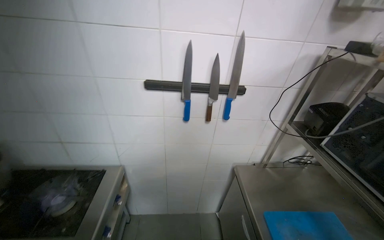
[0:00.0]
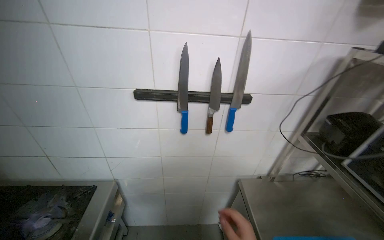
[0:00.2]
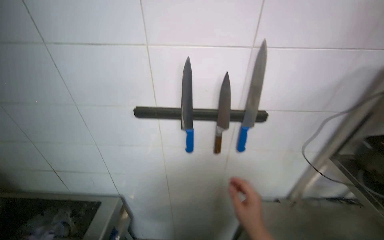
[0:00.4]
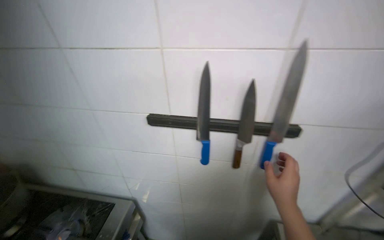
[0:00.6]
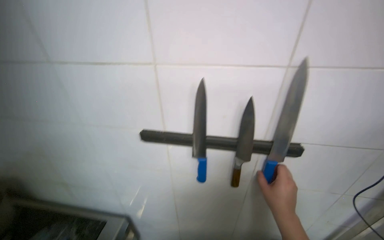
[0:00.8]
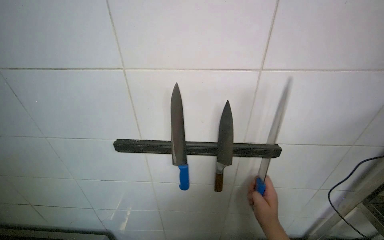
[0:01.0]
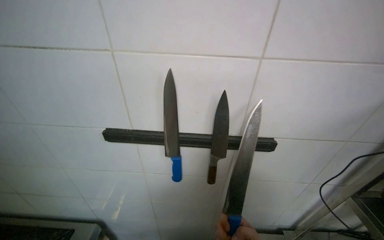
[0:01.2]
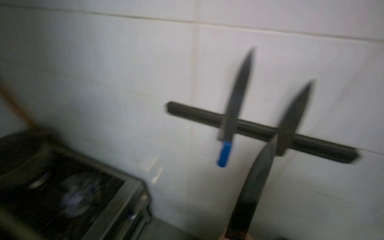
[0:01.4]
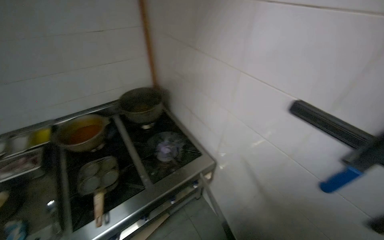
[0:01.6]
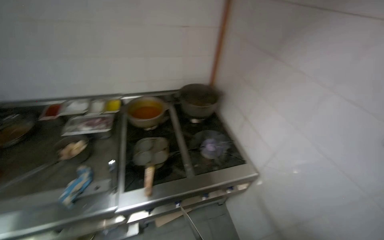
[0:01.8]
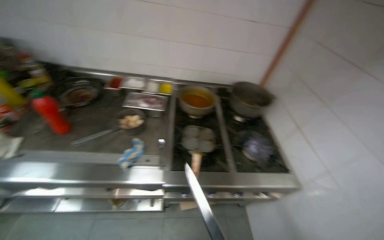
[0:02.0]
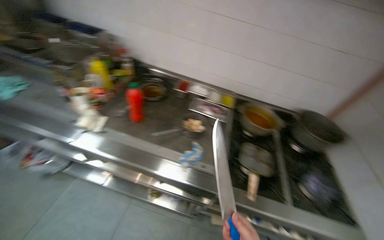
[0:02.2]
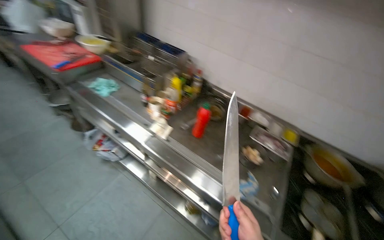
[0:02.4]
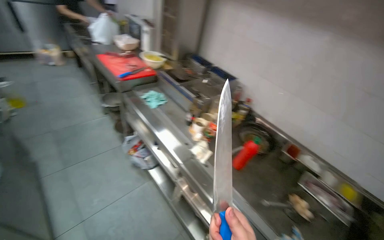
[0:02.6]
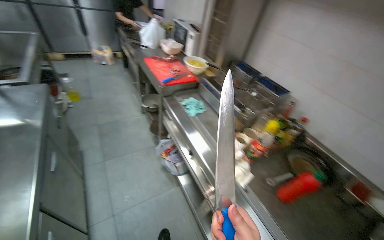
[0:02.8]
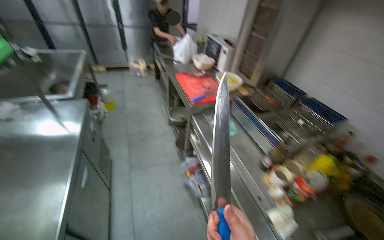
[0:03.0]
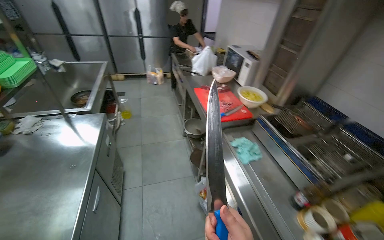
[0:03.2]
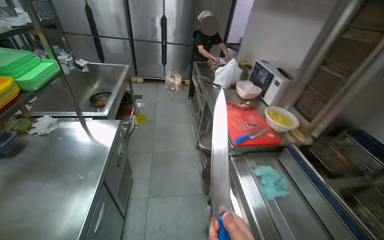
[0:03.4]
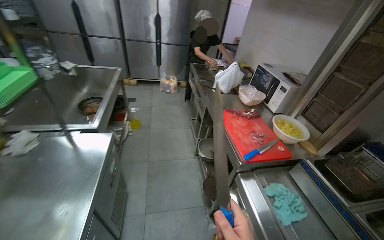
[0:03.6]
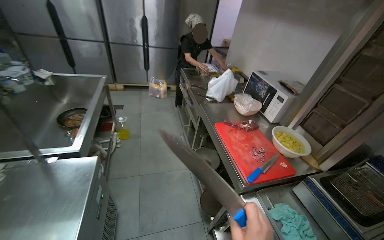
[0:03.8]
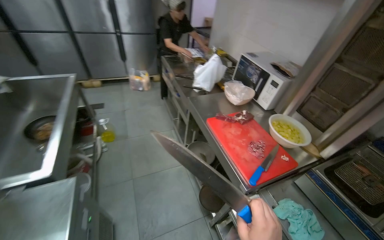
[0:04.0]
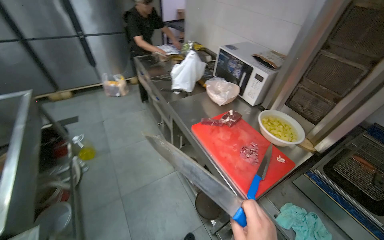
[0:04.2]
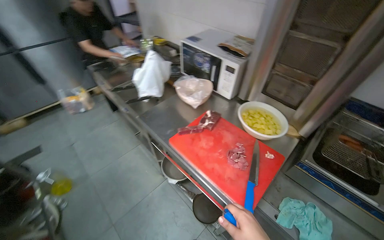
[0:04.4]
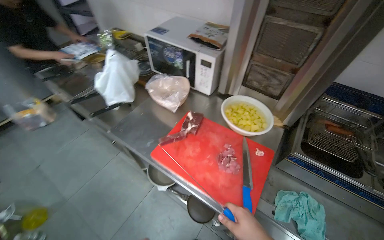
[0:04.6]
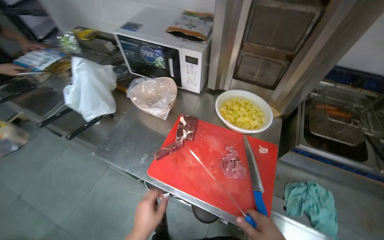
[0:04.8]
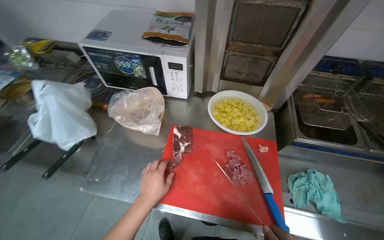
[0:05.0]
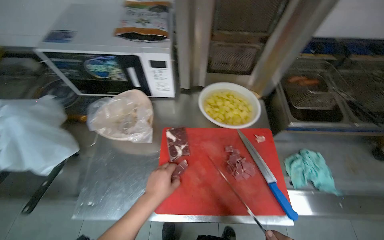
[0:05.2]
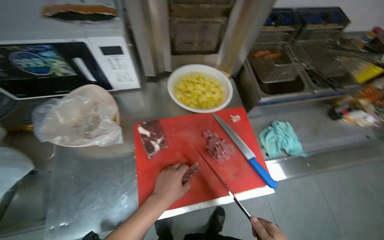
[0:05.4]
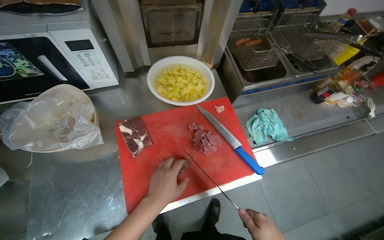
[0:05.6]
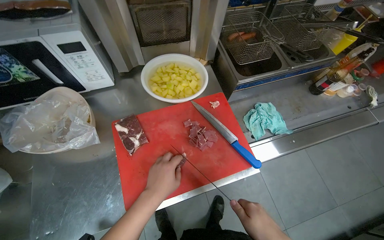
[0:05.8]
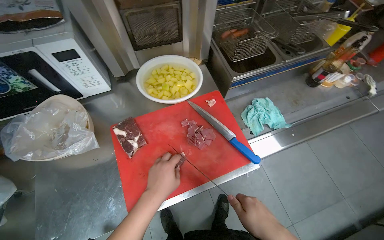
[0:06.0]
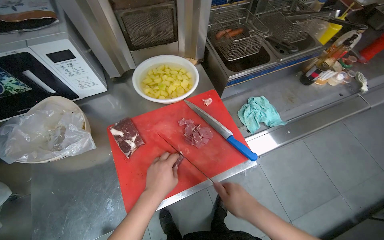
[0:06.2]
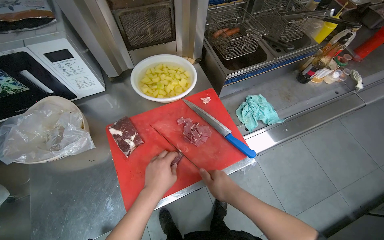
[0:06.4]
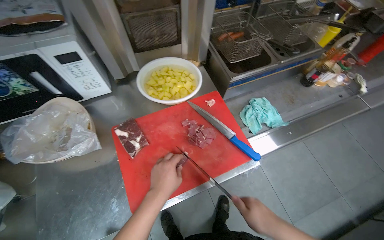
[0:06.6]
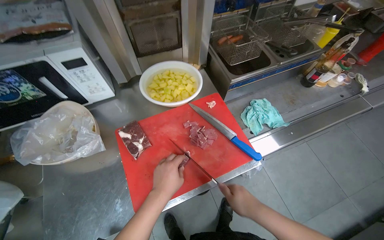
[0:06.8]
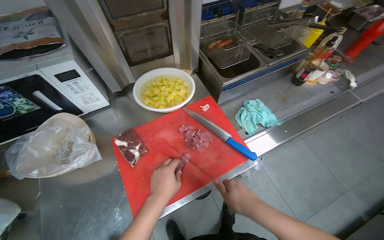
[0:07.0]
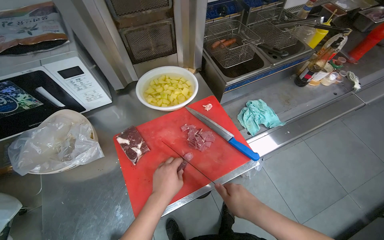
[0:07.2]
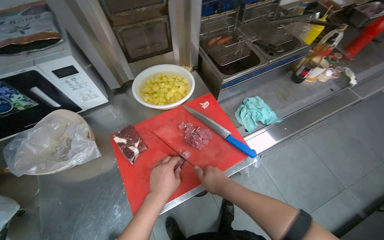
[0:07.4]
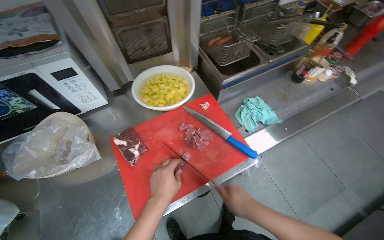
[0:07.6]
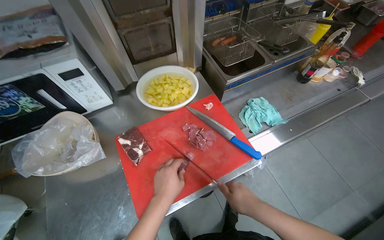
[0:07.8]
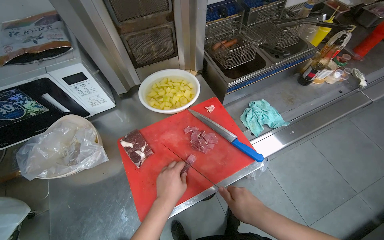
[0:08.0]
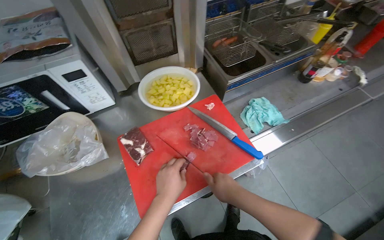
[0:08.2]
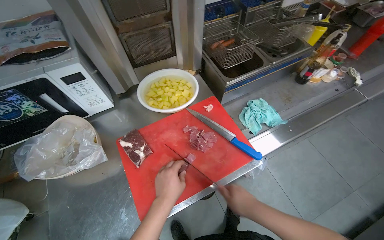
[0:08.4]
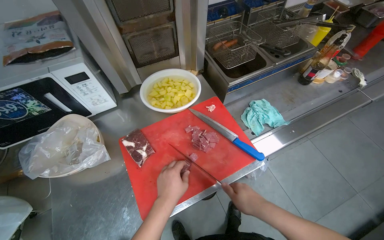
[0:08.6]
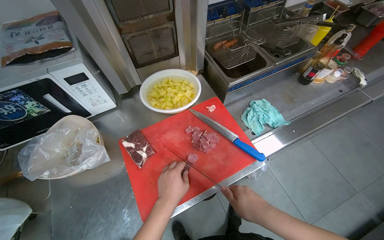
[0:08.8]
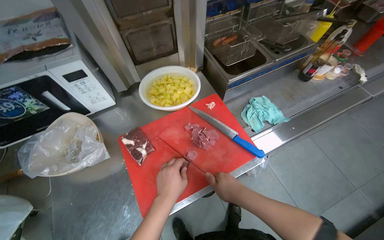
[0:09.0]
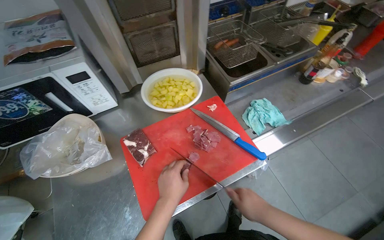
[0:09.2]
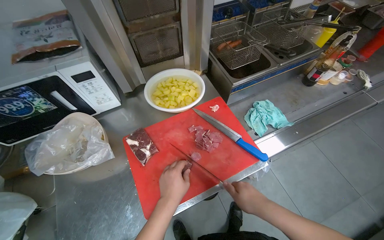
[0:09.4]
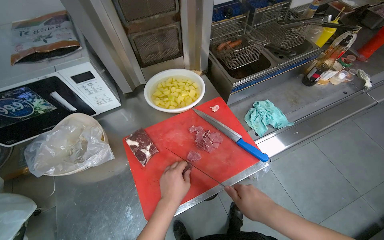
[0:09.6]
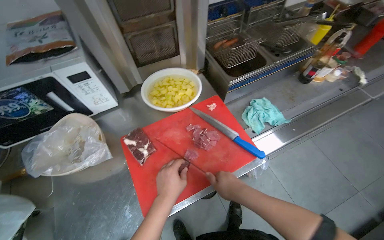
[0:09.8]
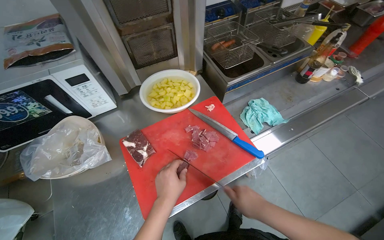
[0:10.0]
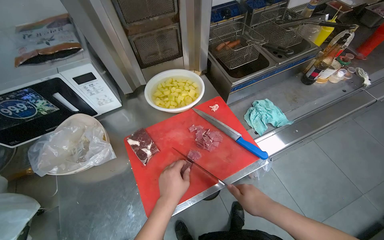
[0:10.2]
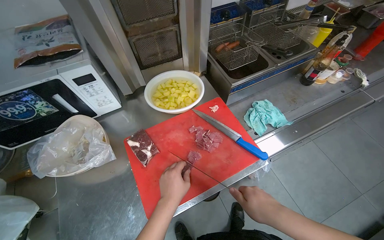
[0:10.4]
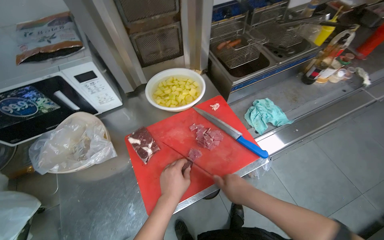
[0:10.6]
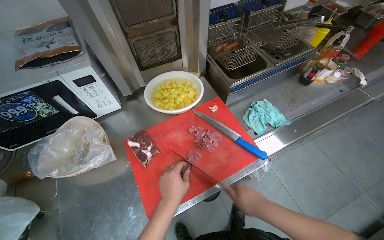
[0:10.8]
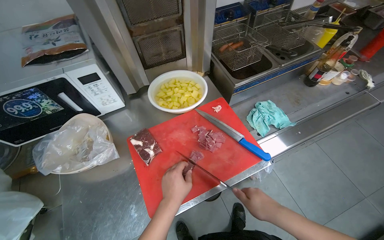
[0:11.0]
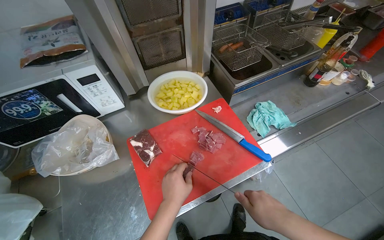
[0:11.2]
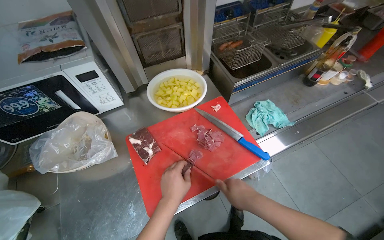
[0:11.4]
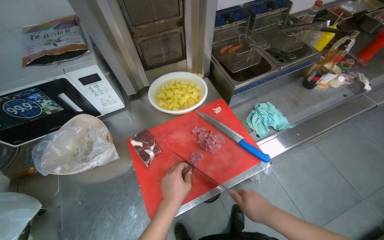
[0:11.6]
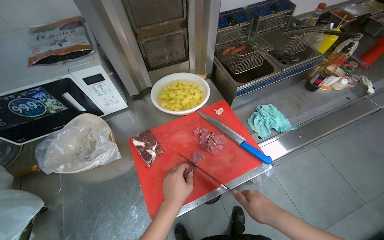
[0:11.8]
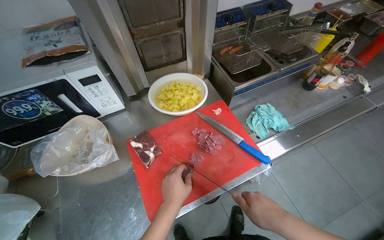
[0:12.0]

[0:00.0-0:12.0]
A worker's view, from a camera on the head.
Job: preparing food.
The whole recording: Cutting meat on chopping board. The worker cuts pieces of meat on a red chopping board with a knife.
0:00.0 to 0:01.6: The wearer looks roughly 60 degrees further to the left.
0:01.6 to 0:03.0: The wearer moves approximately 1 m. The head turns to the left by some 105 degrees. The view tips upward by about 15 degrees.
0:03.0 to 0:04.4: The wearer moves some 1 m. The head rotates roughly 25 degrees to the right.
0:04.4 to 0:06.0: The head turns to the right by roughly 65 degrees. The wearer looks approximately 20 degrees further downward.
0:06.0 to 0:07.6: The right hand swings left and right, some 10 cm each way, with 2 reversals.
0:07.6 to 0:12.0: The hands are busy where they are.

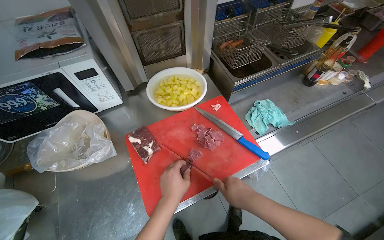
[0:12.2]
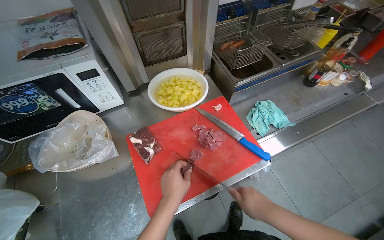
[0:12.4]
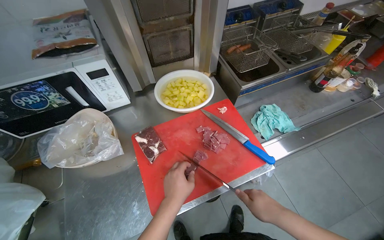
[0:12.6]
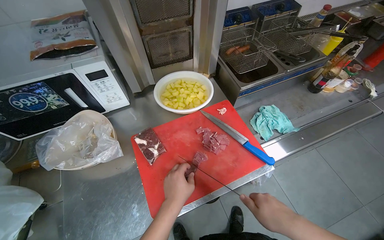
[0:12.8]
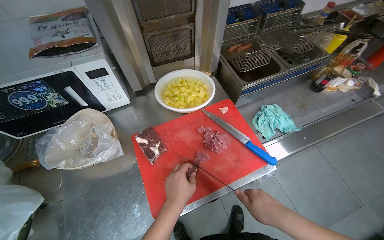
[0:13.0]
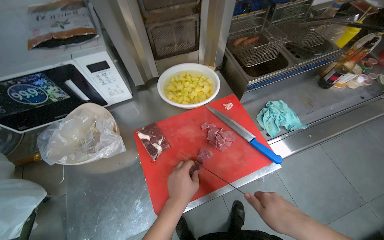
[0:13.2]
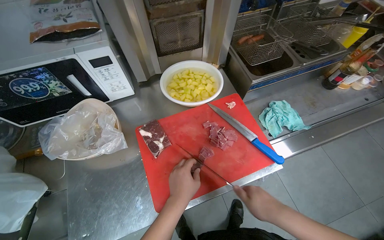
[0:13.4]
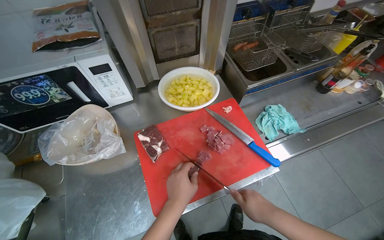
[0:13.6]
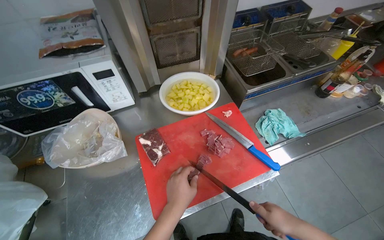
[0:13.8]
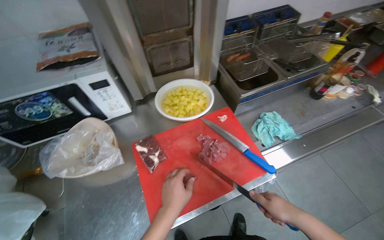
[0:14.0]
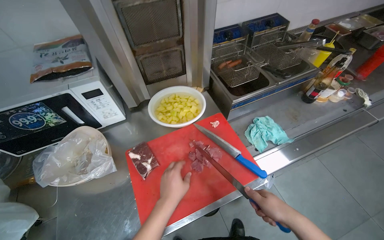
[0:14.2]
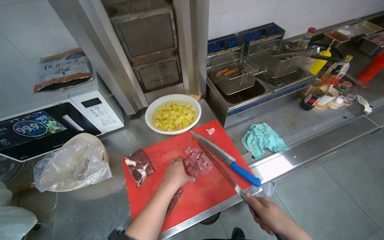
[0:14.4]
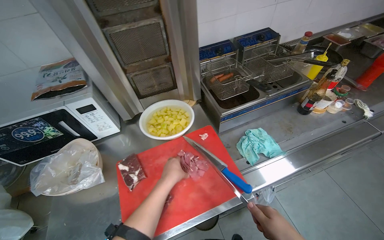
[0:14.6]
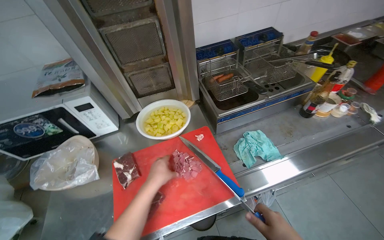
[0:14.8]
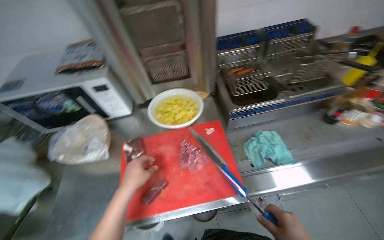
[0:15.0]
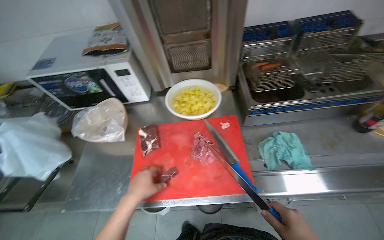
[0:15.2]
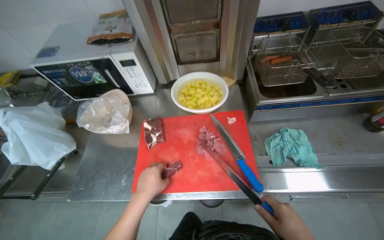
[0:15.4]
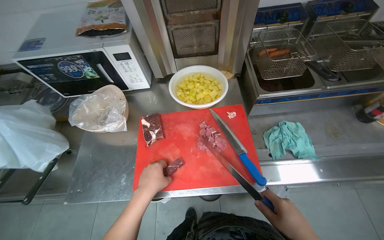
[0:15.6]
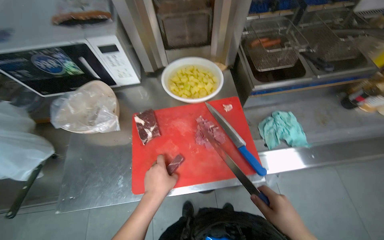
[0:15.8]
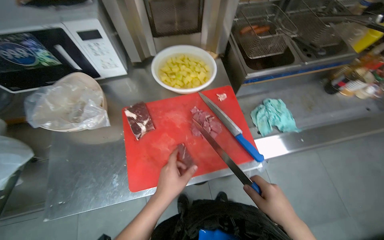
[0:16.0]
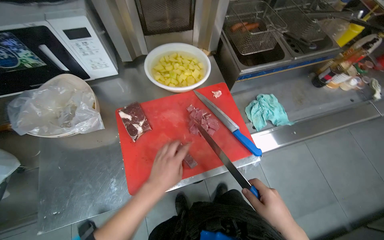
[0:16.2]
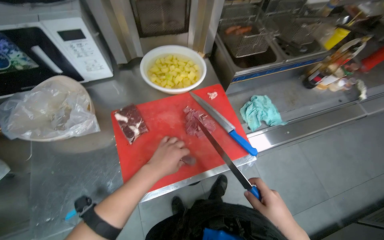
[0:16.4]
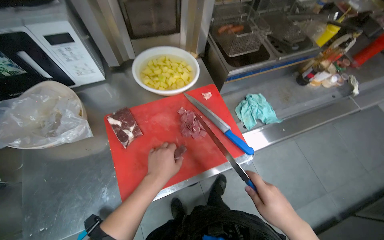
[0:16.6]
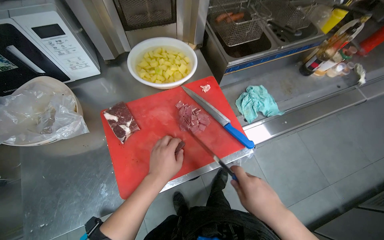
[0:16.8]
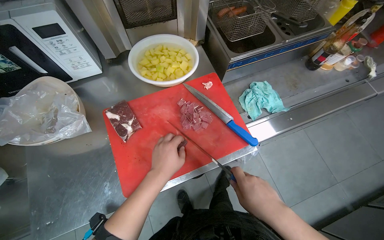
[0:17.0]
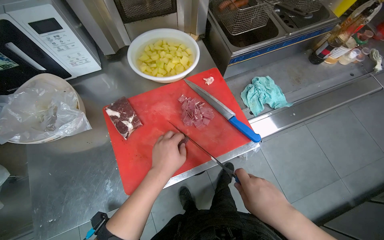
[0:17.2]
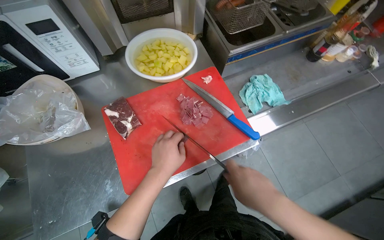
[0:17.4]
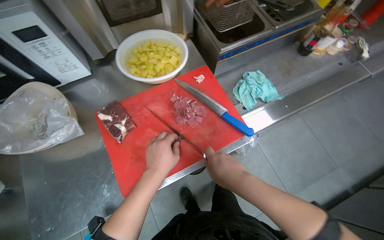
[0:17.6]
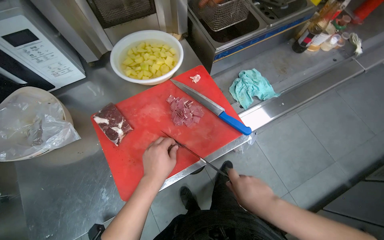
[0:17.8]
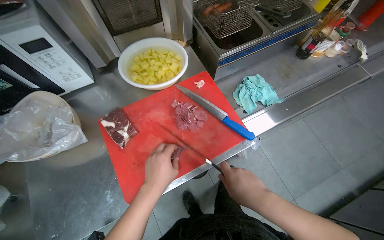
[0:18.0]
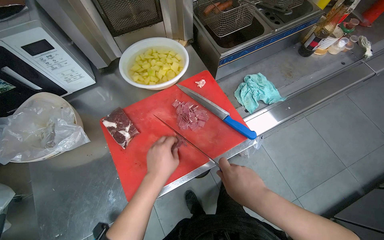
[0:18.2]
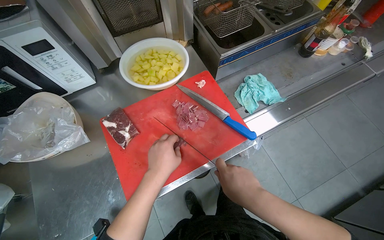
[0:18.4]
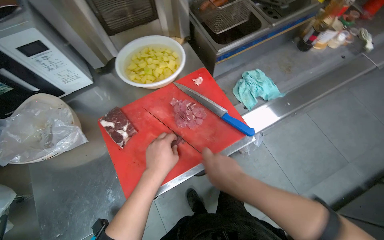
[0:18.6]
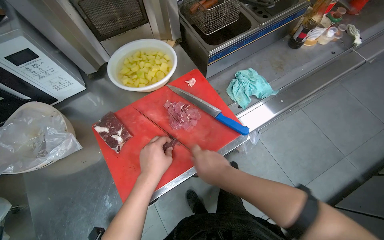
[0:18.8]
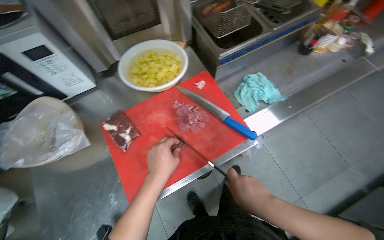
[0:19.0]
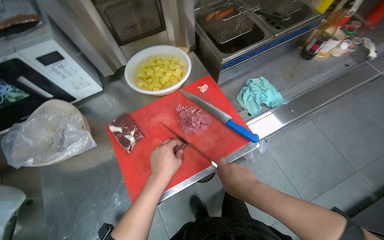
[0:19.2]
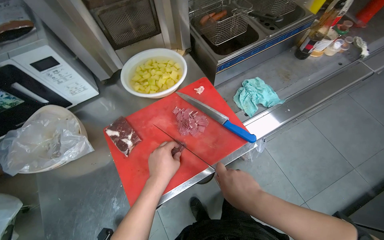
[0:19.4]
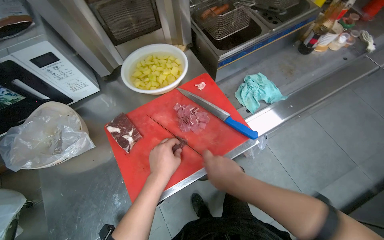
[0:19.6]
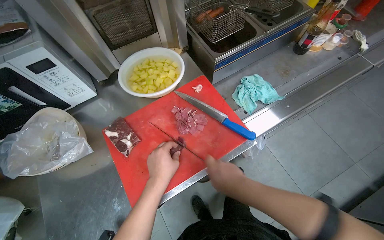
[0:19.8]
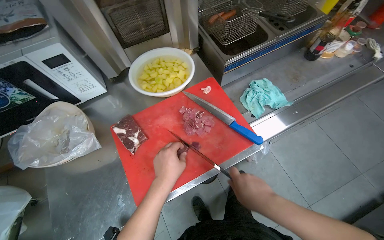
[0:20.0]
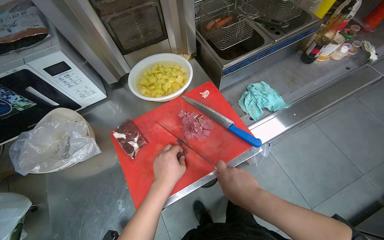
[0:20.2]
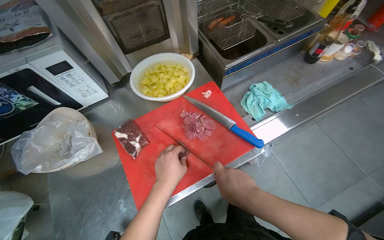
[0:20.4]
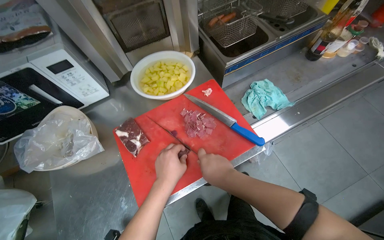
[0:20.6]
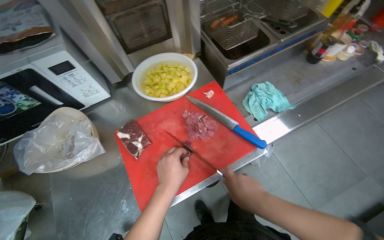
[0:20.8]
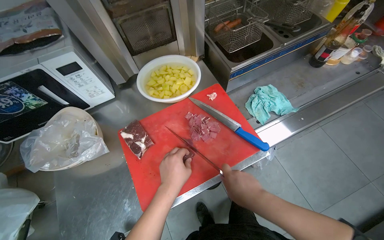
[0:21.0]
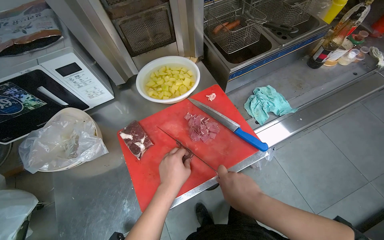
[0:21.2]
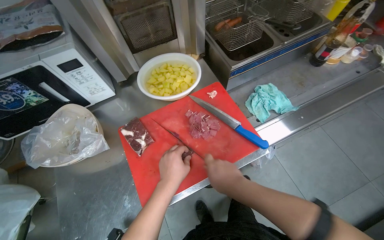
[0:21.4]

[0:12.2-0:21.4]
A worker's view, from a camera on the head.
Job: preparing food.
The whole recording: Cutting meat on chopping board. The worker cuts pieces of meat on a red chopping board with a knife.
0:12.2 to 0:13.8: The hands work in one place, with small movements.
0:15.2 to 0:16.8: The wearer's head swings approximately 25 degrees to the right.
0:16.8 to 0:18.4: The hands stay close to where they were, moving slightly.
0:18.4 to 0:21.4: The hands work in one place, with small movements.
